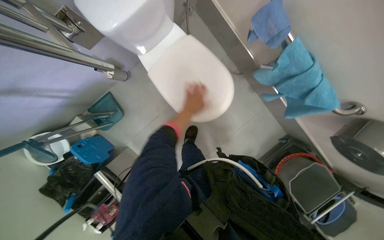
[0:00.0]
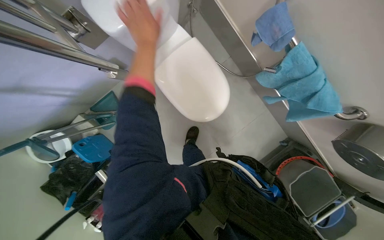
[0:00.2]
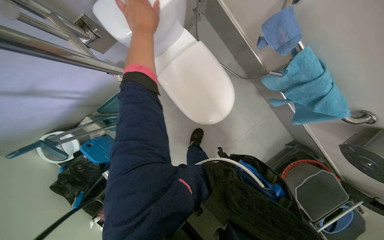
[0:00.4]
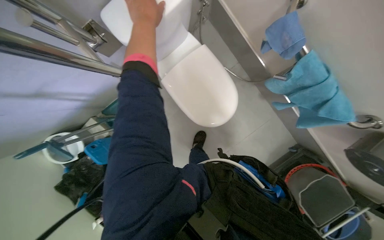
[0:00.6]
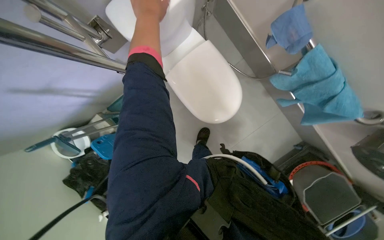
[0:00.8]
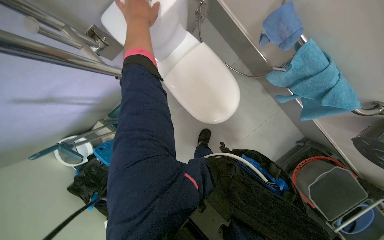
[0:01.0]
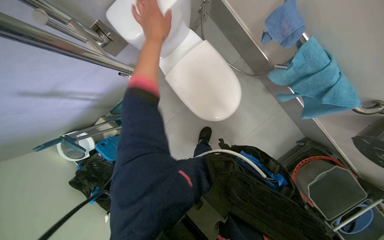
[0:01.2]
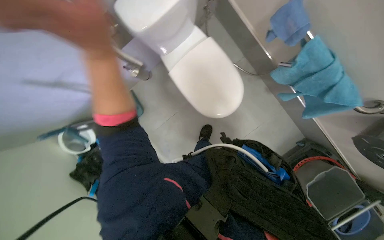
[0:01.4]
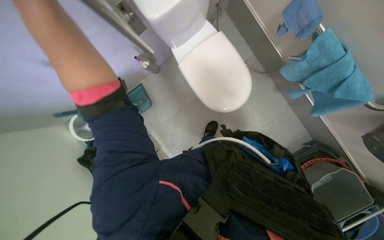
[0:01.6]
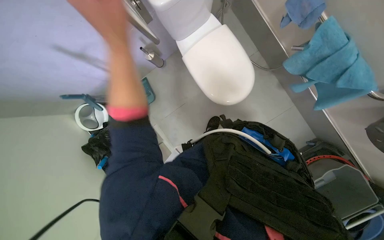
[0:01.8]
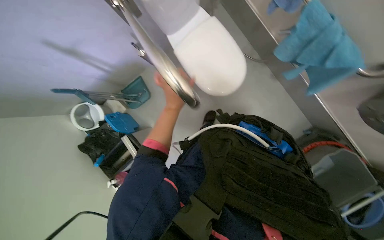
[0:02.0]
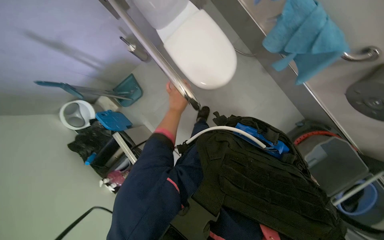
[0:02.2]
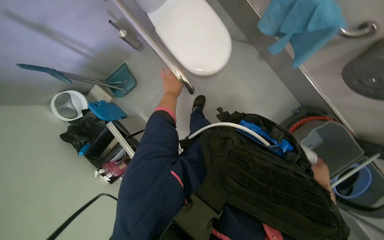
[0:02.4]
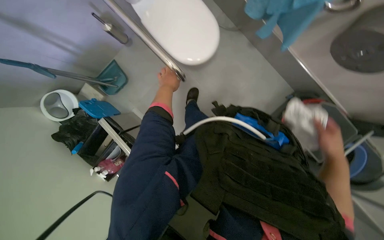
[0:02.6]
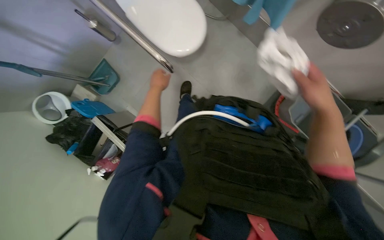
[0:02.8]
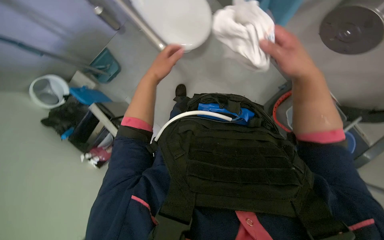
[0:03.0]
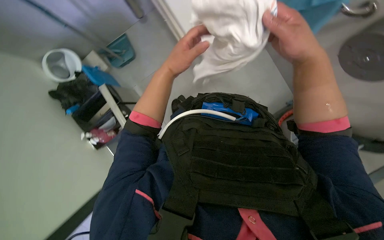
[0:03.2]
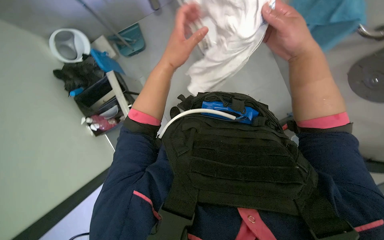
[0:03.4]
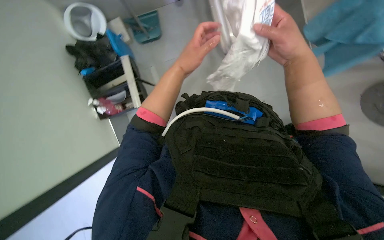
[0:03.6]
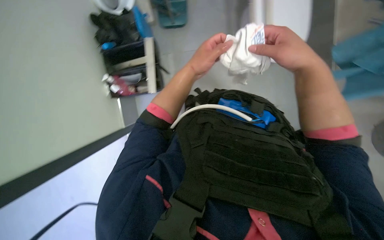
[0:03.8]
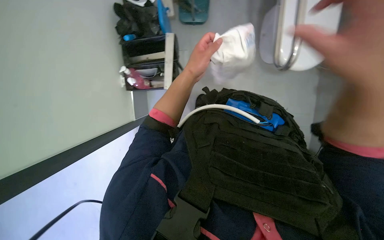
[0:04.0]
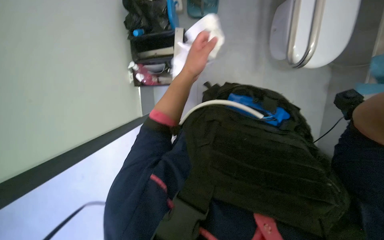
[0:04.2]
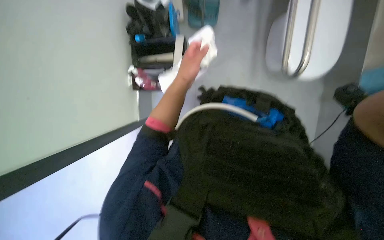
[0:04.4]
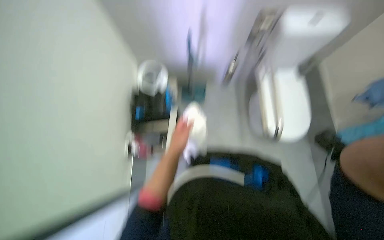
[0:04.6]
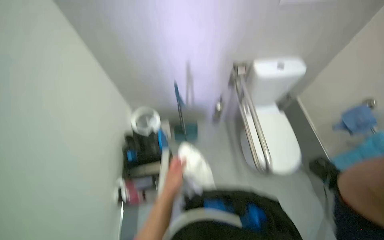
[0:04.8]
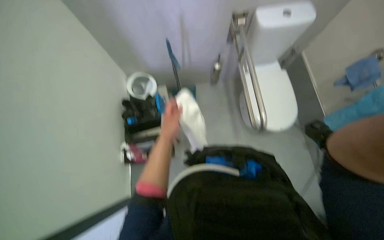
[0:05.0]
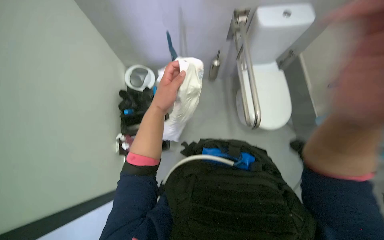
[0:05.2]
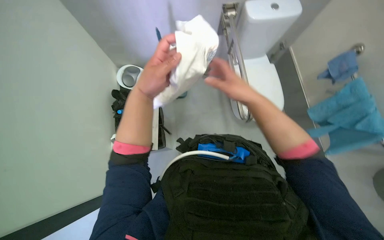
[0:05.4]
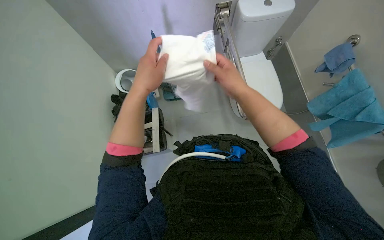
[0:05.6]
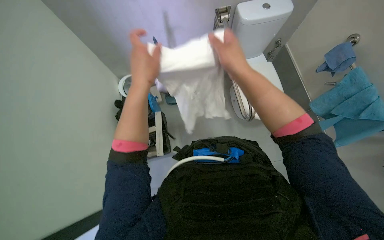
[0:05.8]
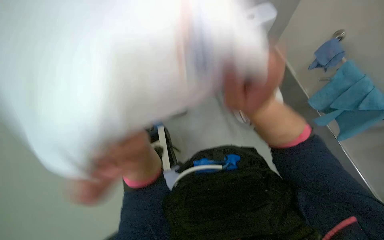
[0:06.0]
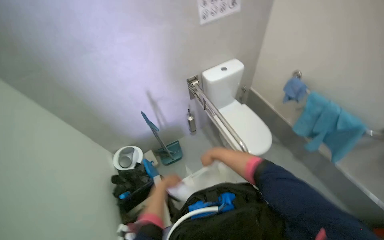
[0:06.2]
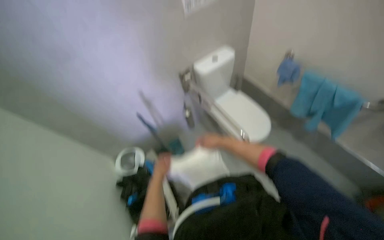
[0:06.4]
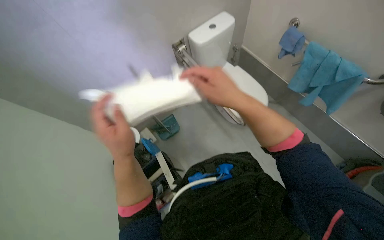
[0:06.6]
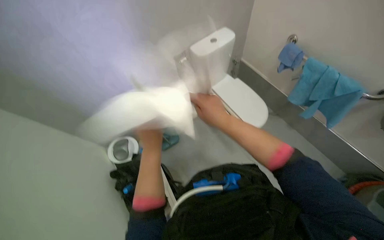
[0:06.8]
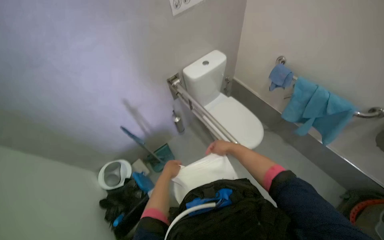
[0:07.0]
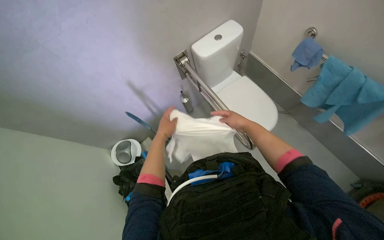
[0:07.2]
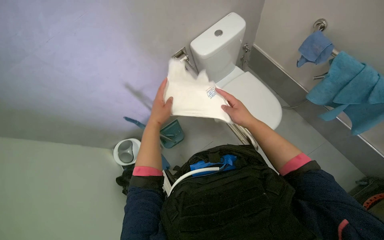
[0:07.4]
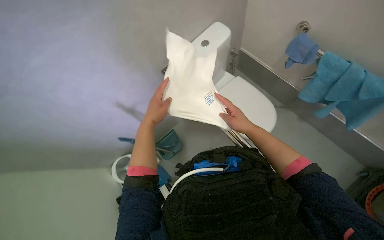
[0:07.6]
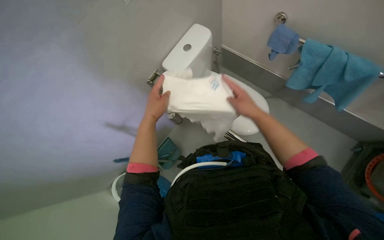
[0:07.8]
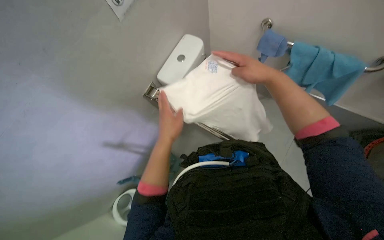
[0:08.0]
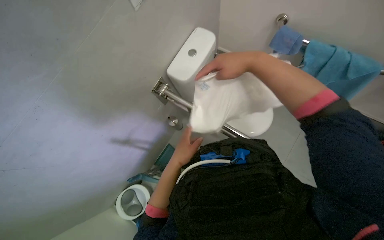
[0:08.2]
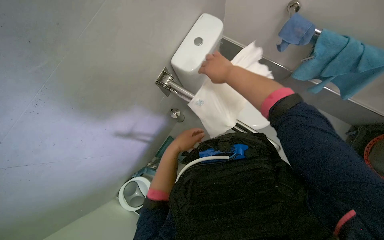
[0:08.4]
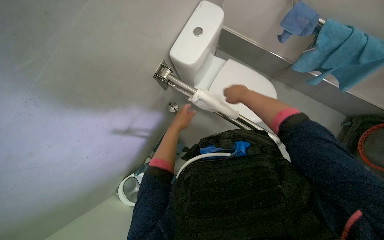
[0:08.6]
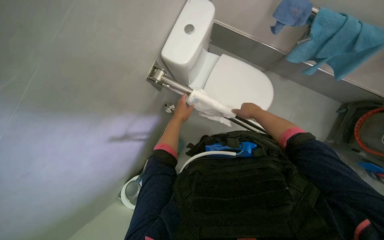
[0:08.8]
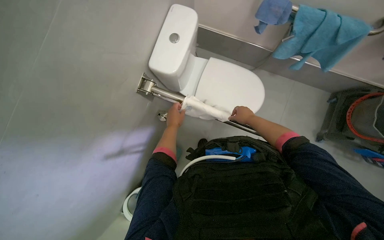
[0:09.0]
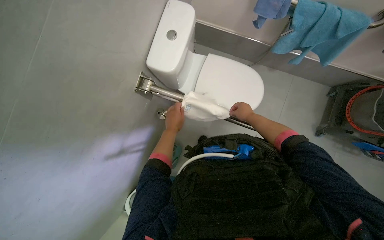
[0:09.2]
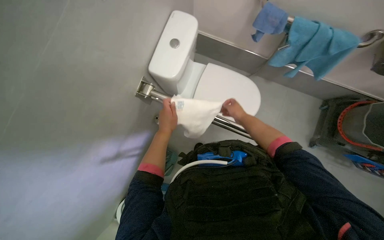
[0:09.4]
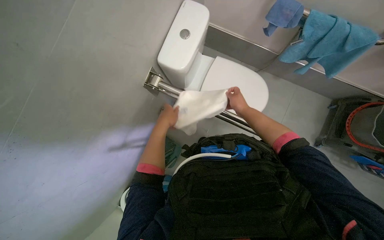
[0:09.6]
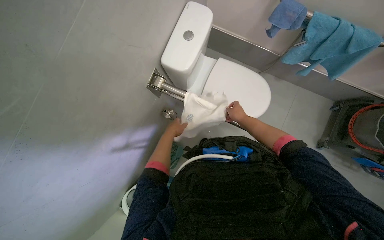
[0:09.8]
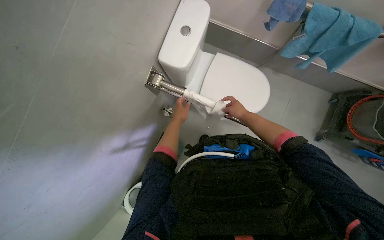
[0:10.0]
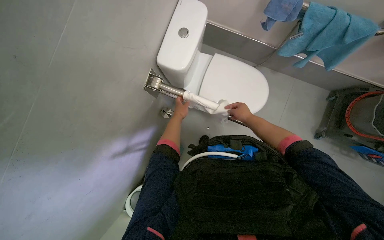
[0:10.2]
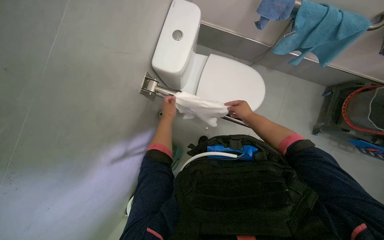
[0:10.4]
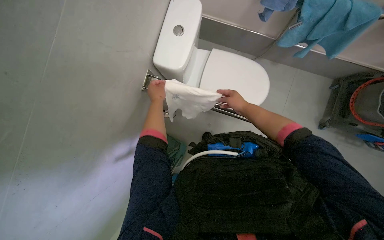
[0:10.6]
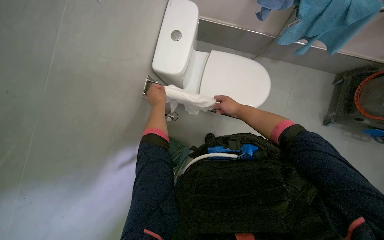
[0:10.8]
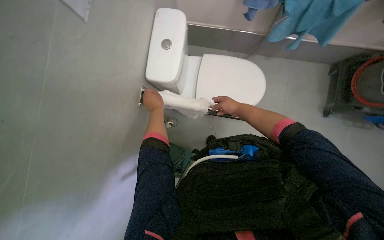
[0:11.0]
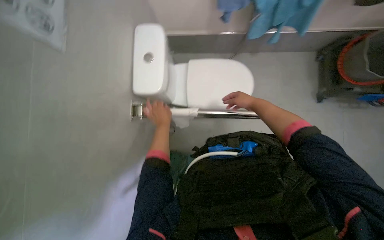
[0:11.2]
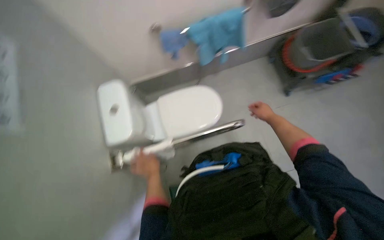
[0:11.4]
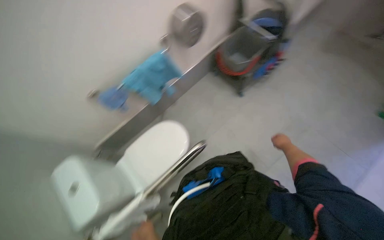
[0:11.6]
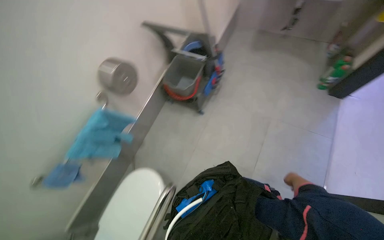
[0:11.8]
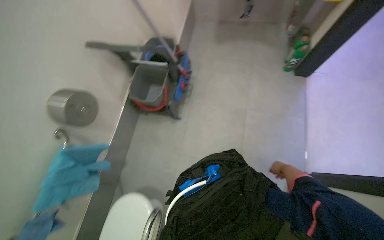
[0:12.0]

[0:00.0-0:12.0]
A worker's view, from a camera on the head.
Job: preparing cleaning supplies.
The whole recording: Washing cloths in sink. The worker washes a purple cloth in the sink, scrubbing and rinsing it.
0:01.6 to 0:03.0: The camera travels approximately 40 cm.
0:03.0 to 0:04.4: Everything in view rotates approximately 40 degrees clockwise.
0:04.4 to 0:06.0: The camera pitches upward, by some 15 degrees.
0:06.0 to 0:07.6: The right hand shifts some 30 cm farther from the camera and to the right.
0:07.6 to 0:09.0: The left hand is displaced farther from the camera by roughly 15 cm, while the right hand travels farther from the camera and to the right by approximately 15 cm.
0:10.4 to 0:12.0: The camera is carried some 50 cm. The head turns to the right by about 100 degrees. The camera pitches upward, by approximately 30 degrees.

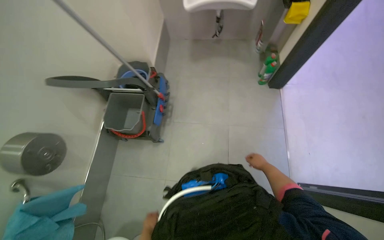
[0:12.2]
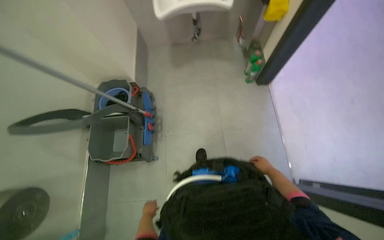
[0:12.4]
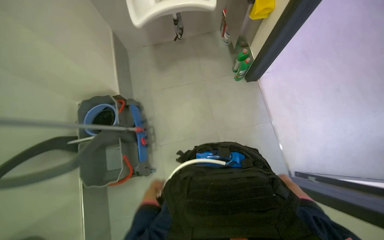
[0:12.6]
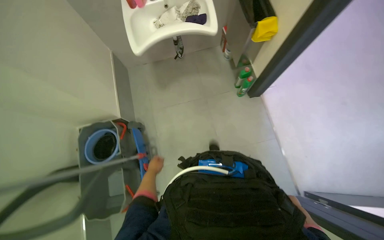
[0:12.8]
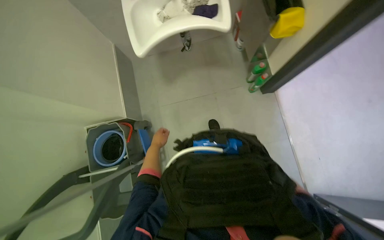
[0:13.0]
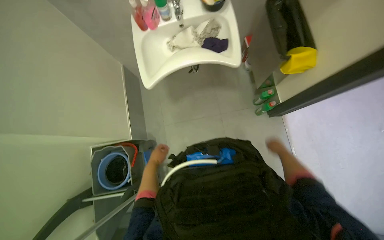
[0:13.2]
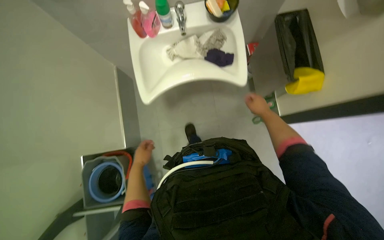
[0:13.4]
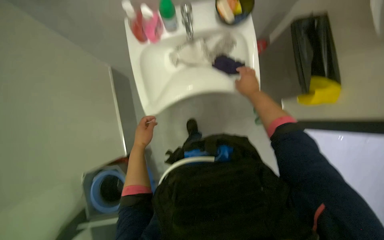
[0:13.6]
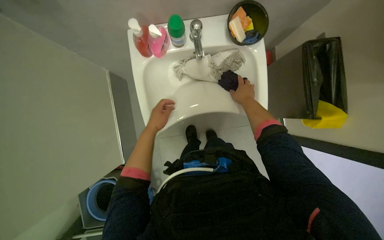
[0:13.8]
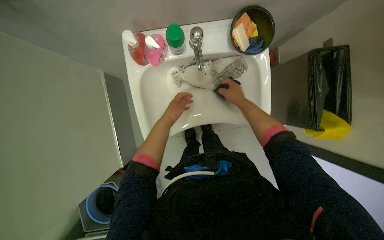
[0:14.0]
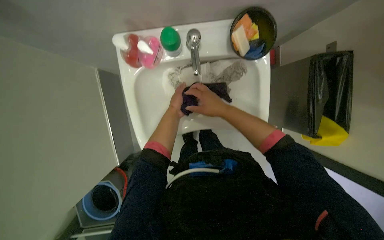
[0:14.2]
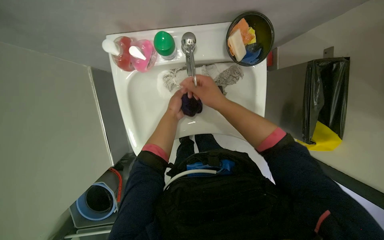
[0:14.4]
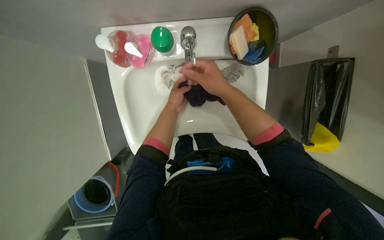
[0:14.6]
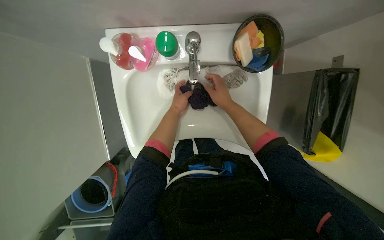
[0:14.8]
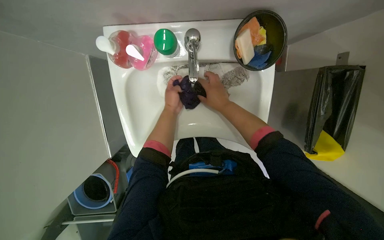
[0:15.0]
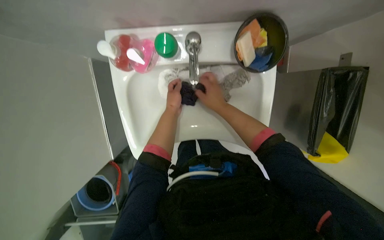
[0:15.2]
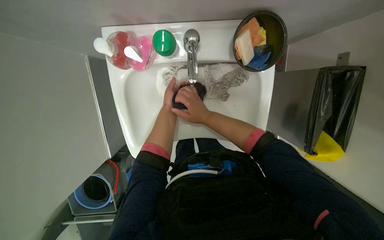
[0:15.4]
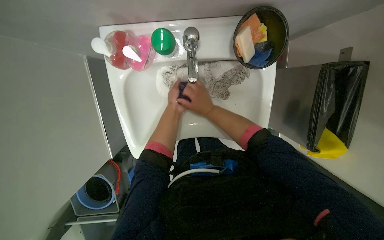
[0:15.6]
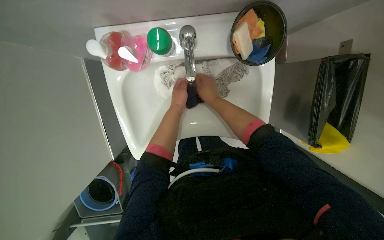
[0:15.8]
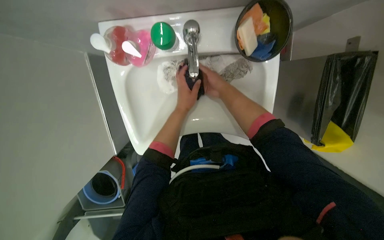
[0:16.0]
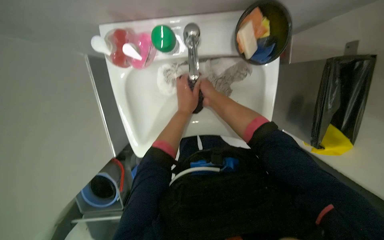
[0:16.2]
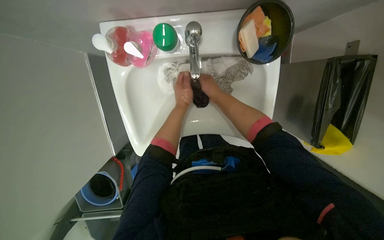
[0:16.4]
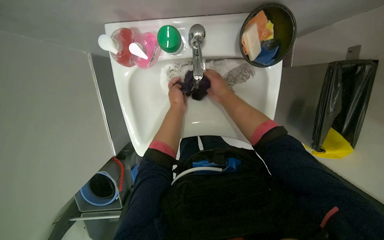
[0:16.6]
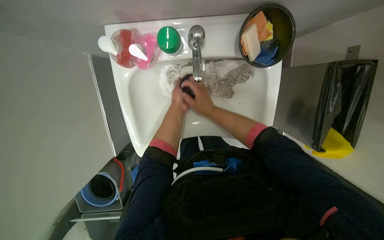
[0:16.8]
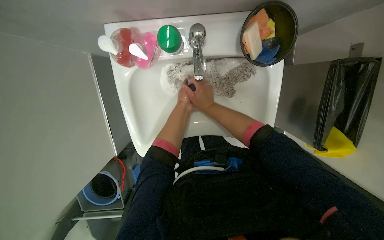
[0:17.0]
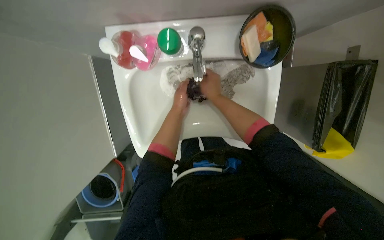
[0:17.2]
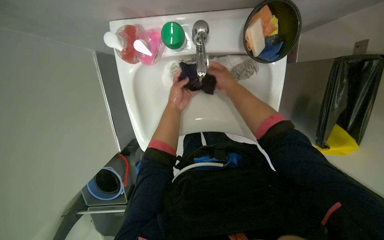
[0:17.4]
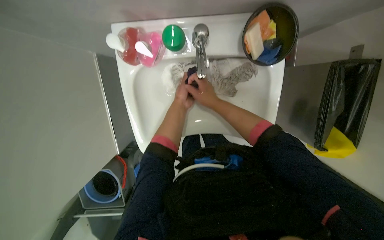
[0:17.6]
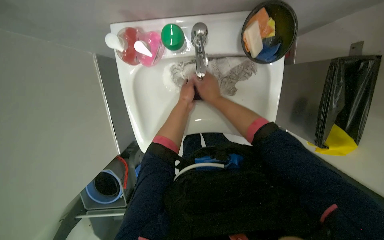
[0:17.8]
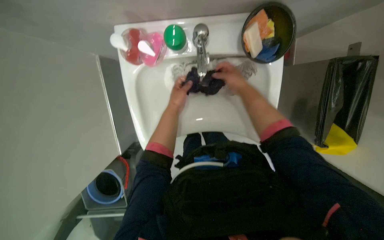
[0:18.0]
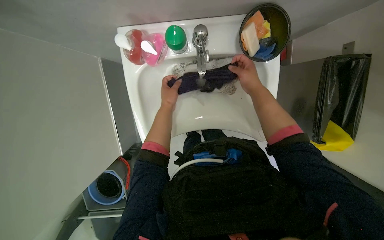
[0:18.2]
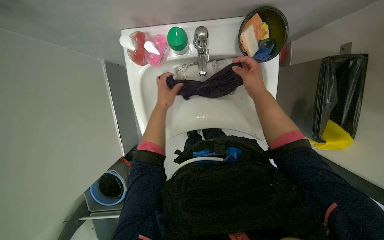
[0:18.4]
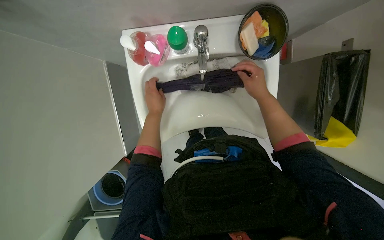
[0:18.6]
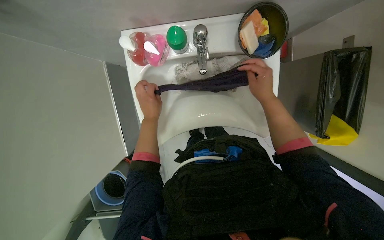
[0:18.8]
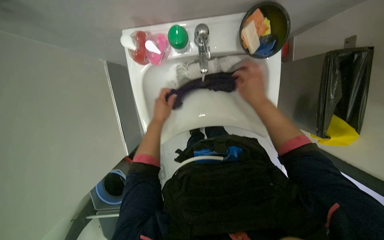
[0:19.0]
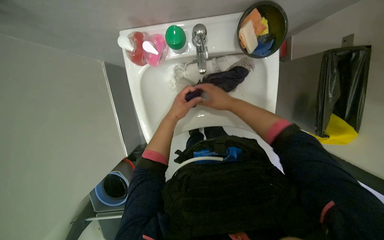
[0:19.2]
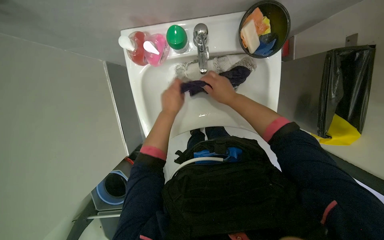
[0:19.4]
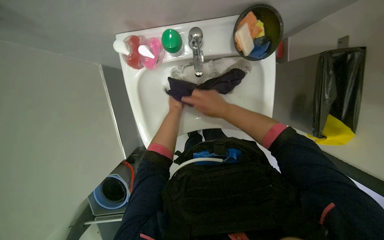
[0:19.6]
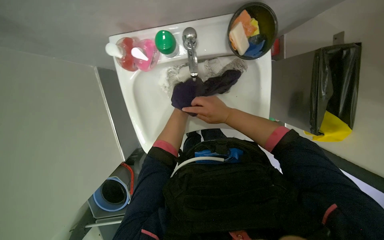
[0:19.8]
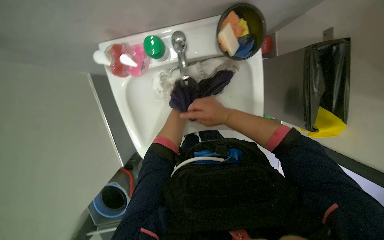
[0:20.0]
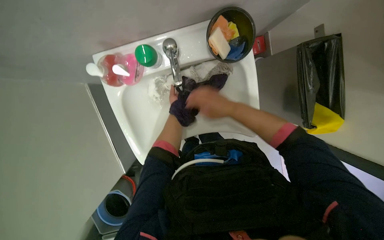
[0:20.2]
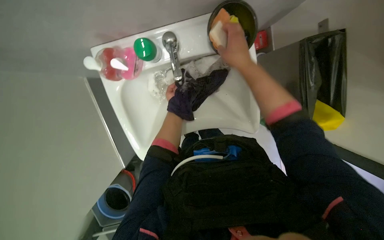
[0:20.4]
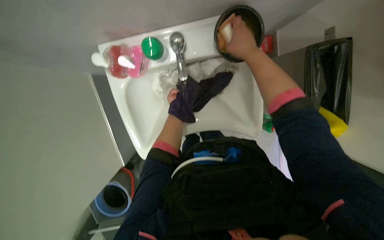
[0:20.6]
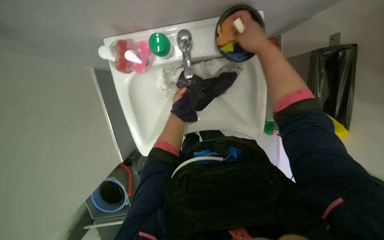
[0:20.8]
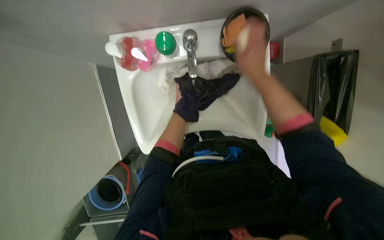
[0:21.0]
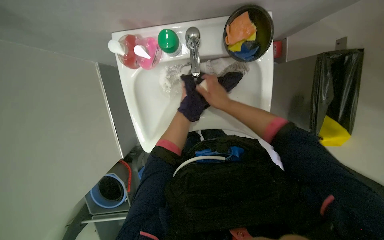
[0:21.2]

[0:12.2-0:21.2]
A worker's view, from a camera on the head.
Job: preparing cleaning supplies.
The whole recording: Washing cloths in sink. The worker washes a purple cloth in the sink, scrubbing and rinsing it.
0:12.2 to 0:13.8: The camera travels about 90 cm.
0:13.8 to 0:15.2: The right hand heads to the left, covering some 10 cm, while the left hand shifts roughly 20 cm up the picture and to the right.
0:18.2 to 0:19.8: The right hand moves down the picture, roughly 10 cm.
0:19.8 to 0:21.2: The left hand moves nearer and farther over some 30 cm, changing direction 2 times. The right hand goes up the picture and returns, some 20 cm each way.
